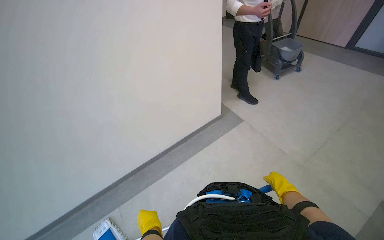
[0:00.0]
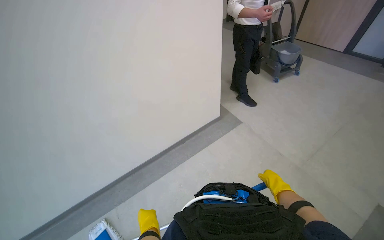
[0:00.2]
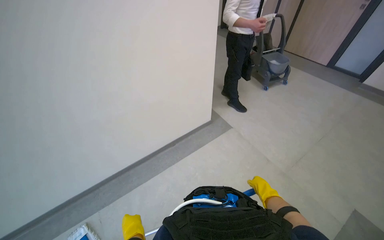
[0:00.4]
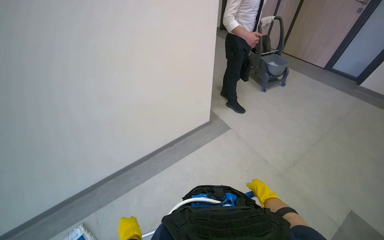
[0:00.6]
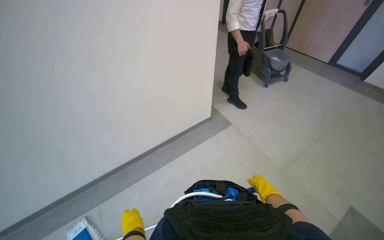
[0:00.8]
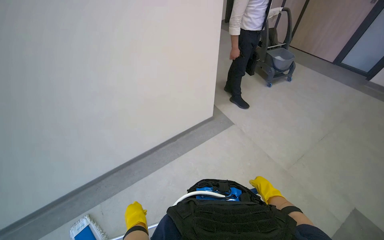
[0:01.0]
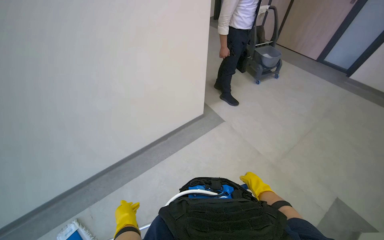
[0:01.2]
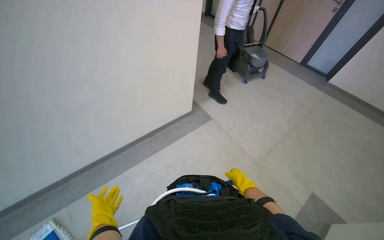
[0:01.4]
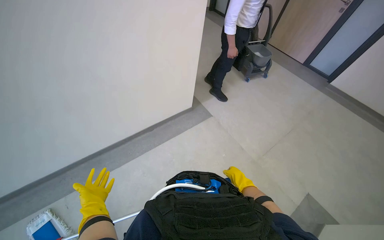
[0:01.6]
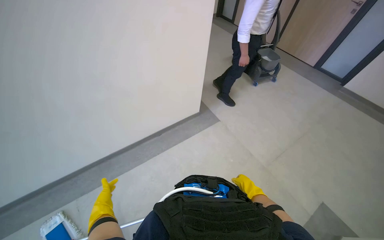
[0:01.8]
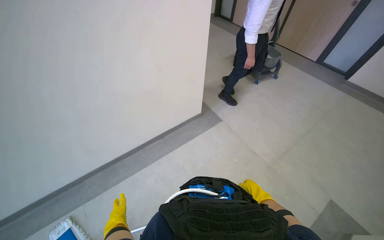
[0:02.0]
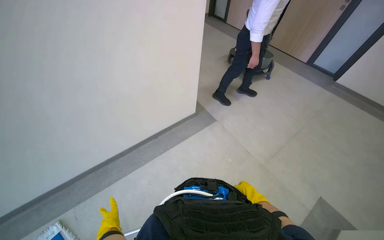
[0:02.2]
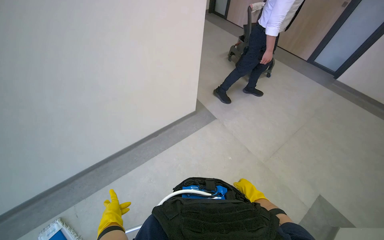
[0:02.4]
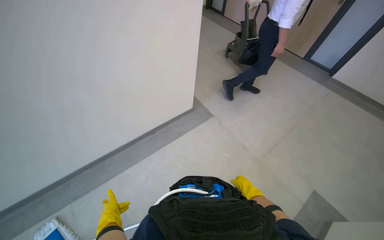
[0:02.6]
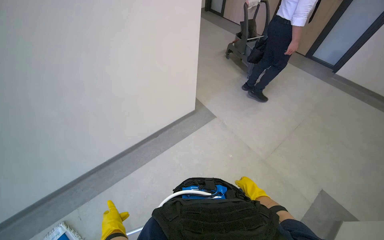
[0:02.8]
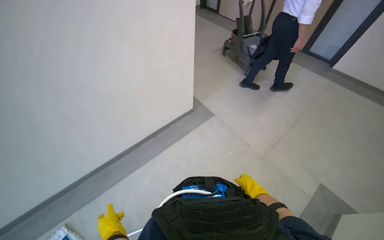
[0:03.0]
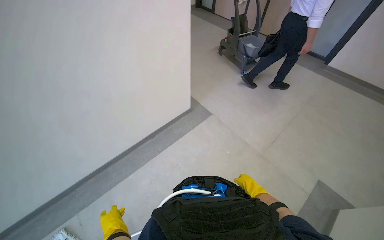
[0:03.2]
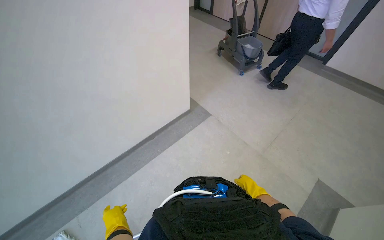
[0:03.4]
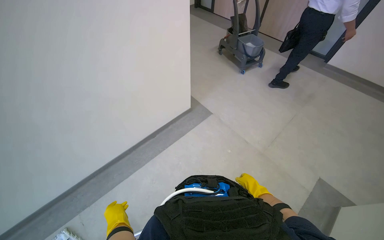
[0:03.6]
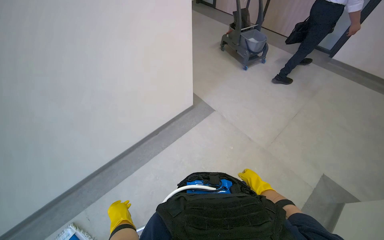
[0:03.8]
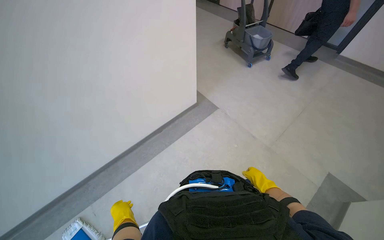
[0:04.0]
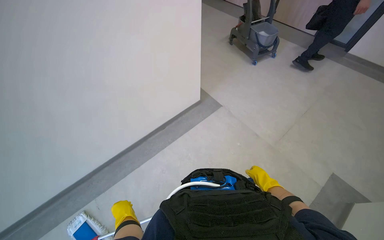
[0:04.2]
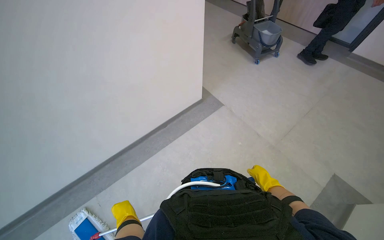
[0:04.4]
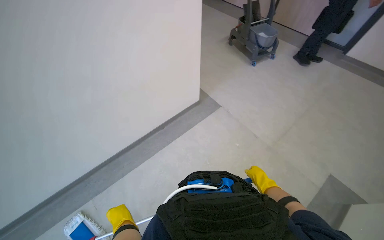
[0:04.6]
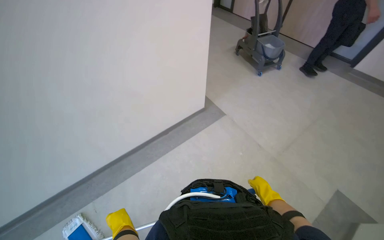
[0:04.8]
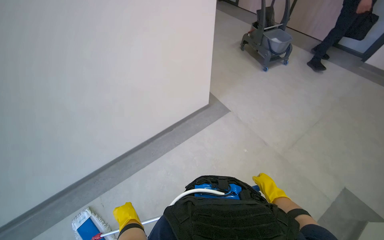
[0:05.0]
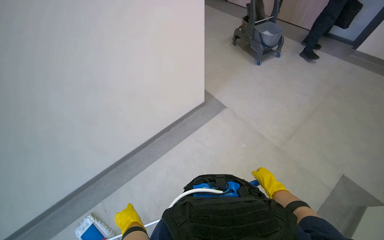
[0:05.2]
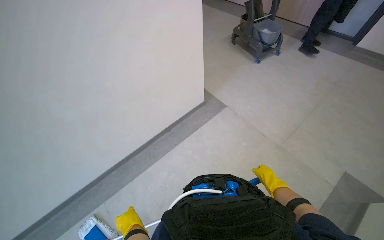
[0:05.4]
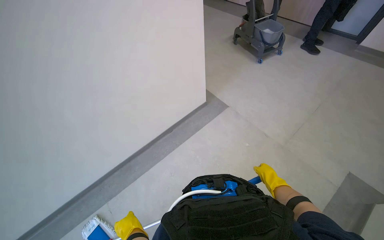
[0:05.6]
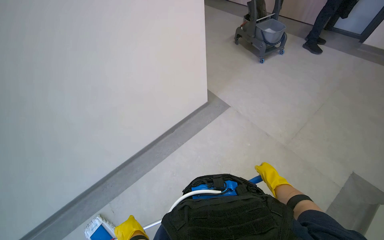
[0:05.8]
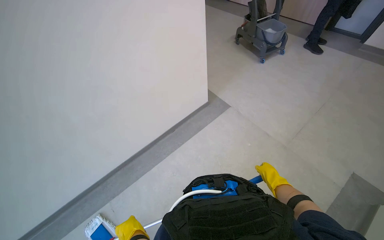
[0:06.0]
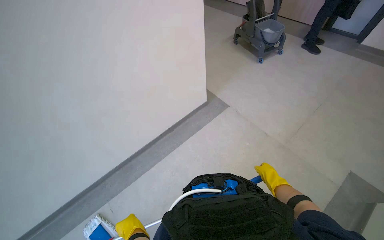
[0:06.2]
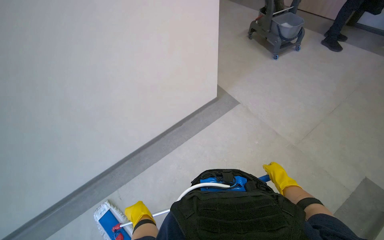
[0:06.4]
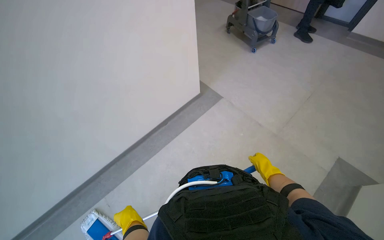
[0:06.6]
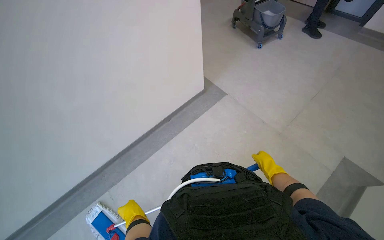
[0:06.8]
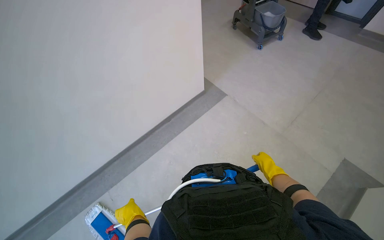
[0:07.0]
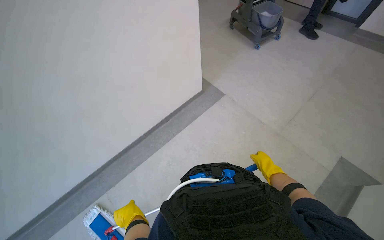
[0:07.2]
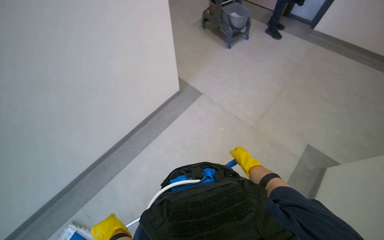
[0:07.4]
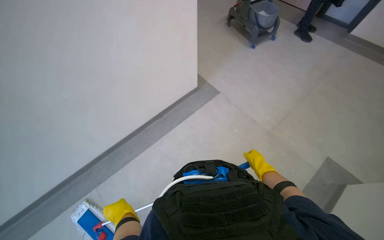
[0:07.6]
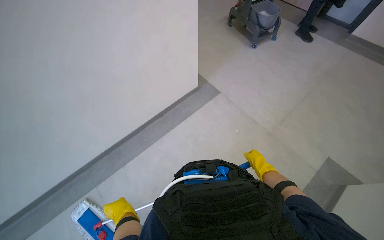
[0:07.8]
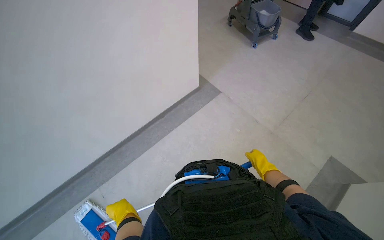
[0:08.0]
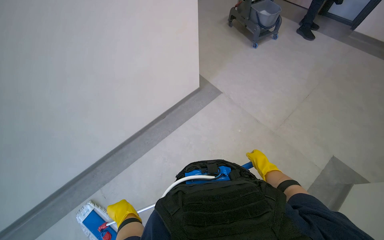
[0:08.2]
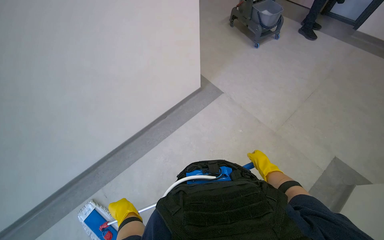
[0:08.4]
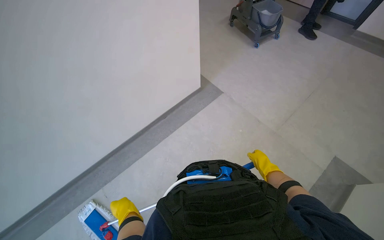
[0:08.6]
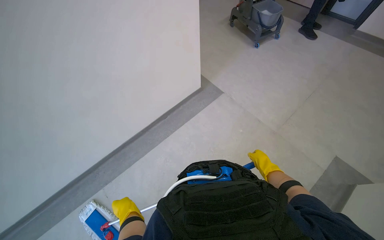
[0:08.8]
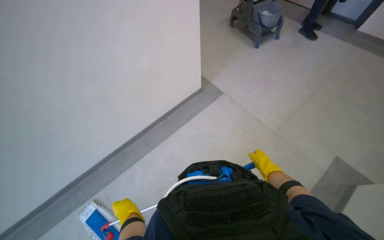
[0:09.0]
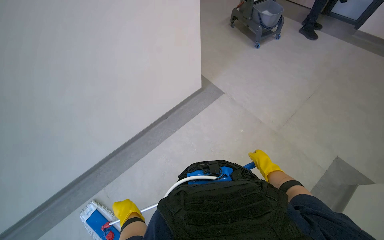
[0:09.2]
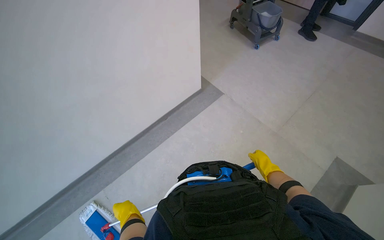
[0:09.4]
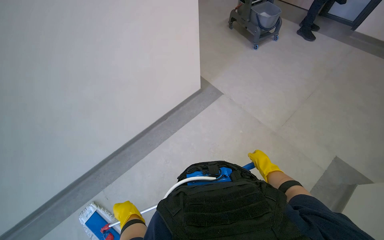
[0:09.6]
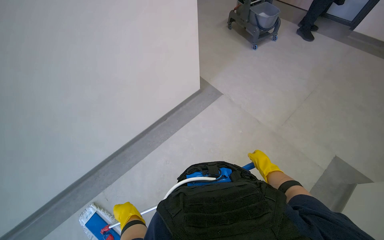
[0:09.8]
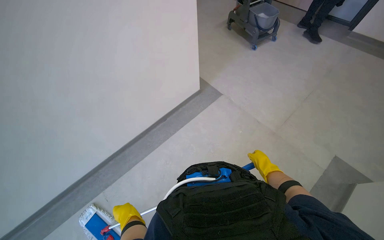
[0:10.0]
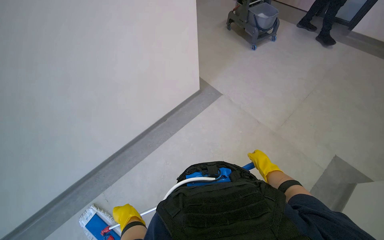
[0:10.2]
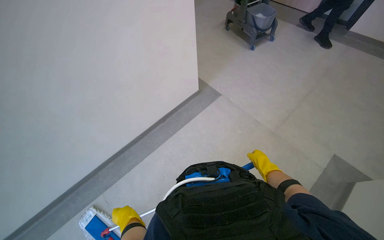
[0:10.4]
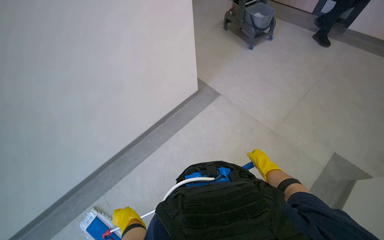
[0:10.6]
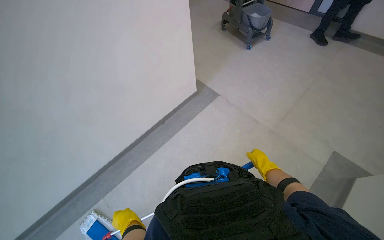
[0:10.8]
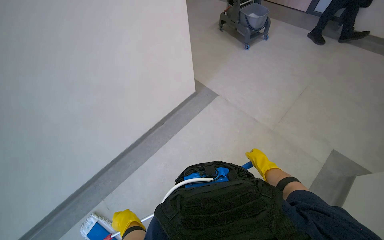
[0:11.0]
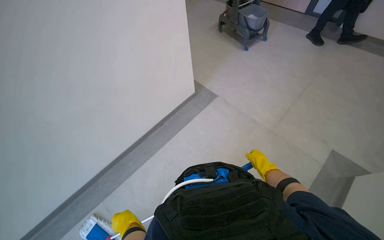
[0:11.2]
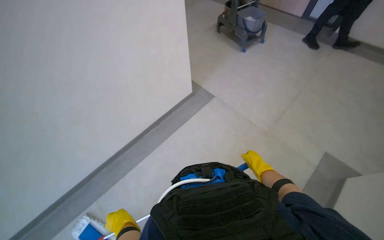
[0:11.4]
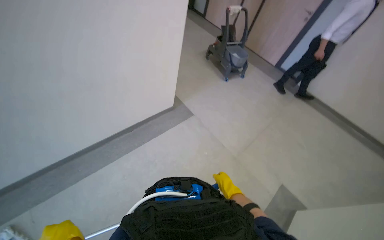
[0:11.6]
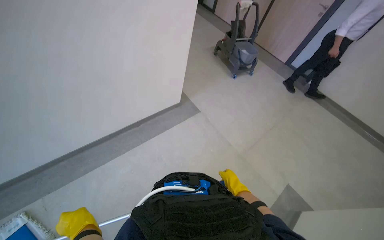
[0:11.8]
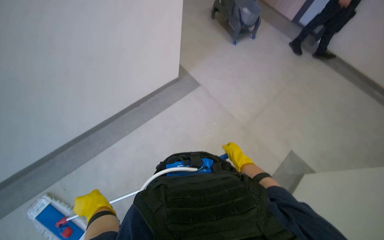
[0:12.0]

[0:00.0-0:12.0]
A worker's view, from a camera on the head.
Job: mopping floor.
The whole recording: Mopping hallway floor. The worker mops the hallway floor with a long-handled mop.
0:07.6 to 0:10.4: The hands stay close to where they were, moving slightly.

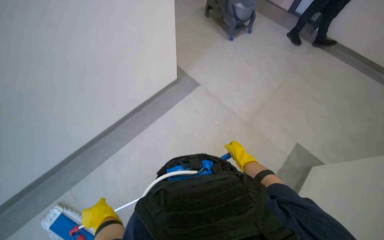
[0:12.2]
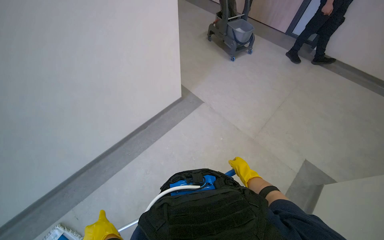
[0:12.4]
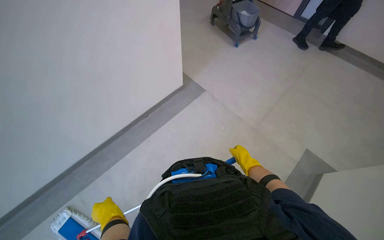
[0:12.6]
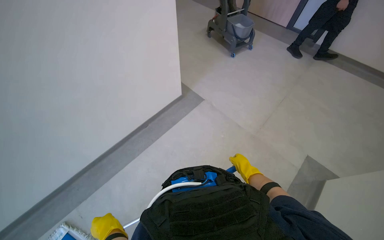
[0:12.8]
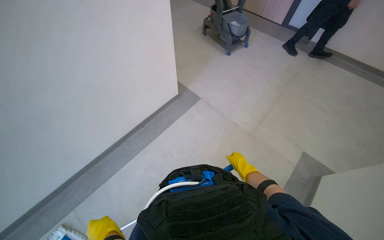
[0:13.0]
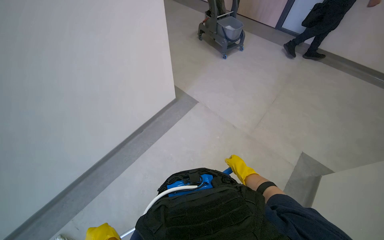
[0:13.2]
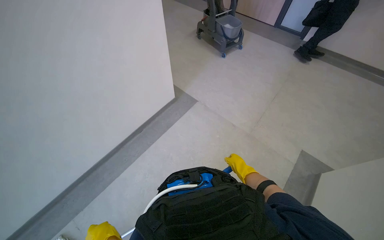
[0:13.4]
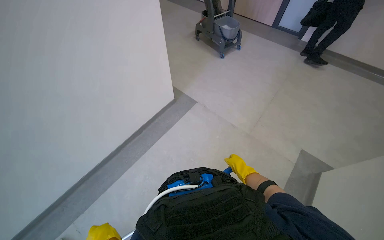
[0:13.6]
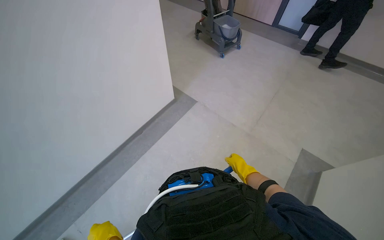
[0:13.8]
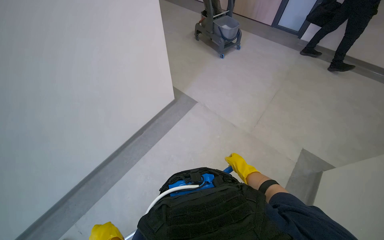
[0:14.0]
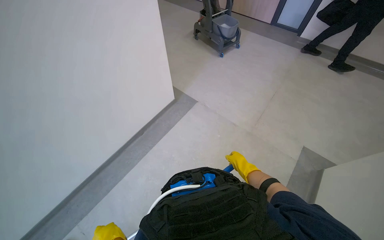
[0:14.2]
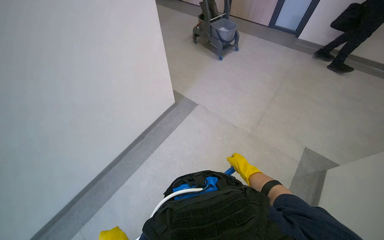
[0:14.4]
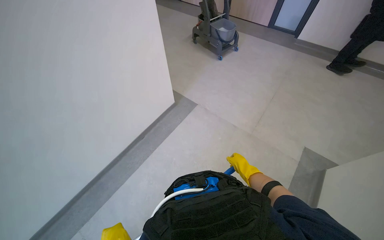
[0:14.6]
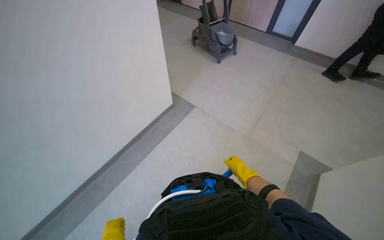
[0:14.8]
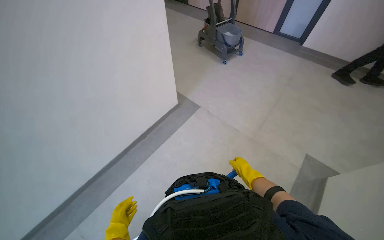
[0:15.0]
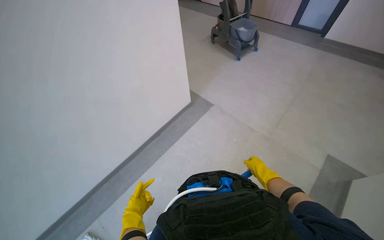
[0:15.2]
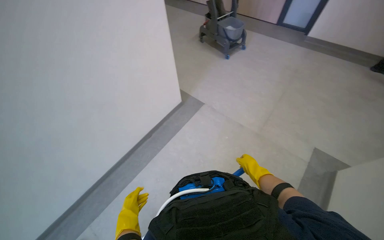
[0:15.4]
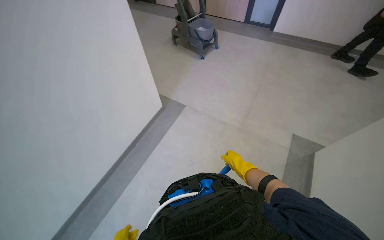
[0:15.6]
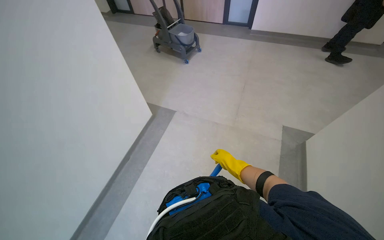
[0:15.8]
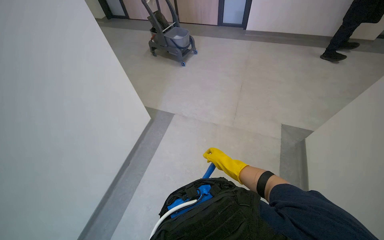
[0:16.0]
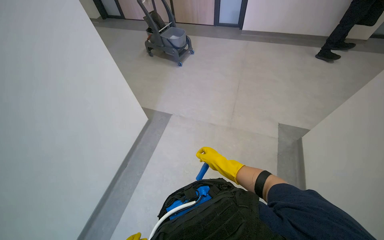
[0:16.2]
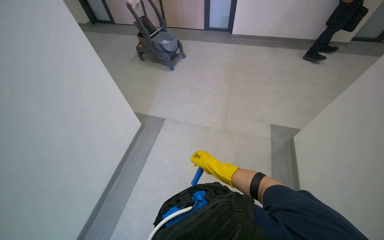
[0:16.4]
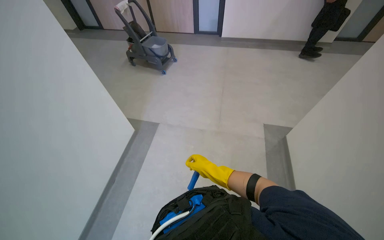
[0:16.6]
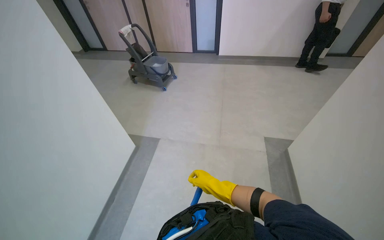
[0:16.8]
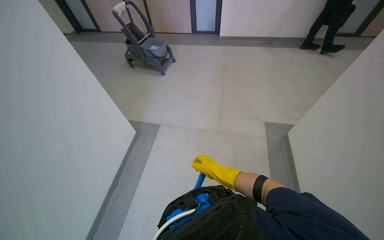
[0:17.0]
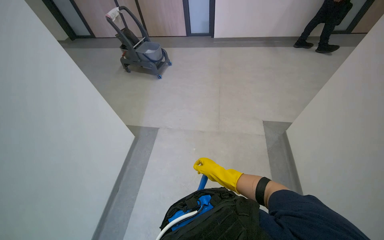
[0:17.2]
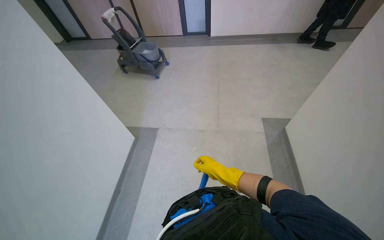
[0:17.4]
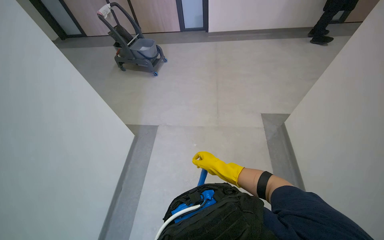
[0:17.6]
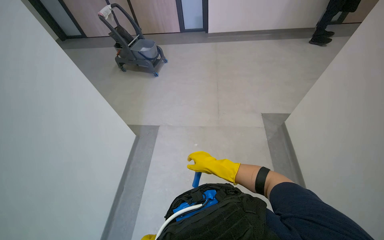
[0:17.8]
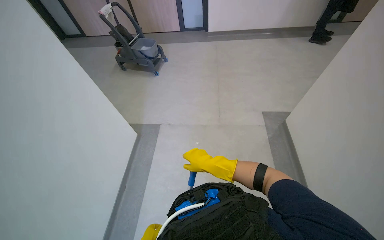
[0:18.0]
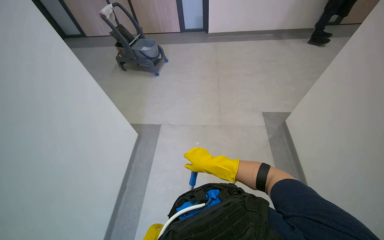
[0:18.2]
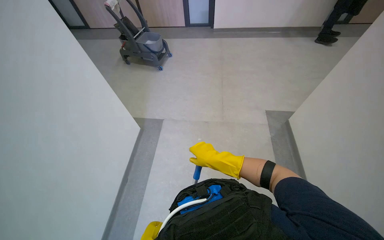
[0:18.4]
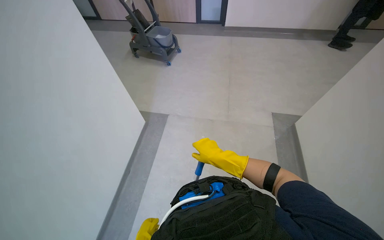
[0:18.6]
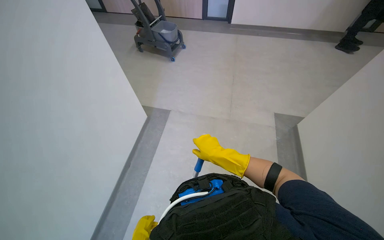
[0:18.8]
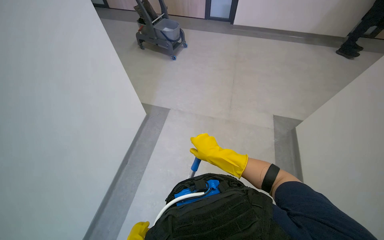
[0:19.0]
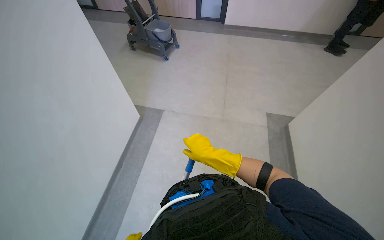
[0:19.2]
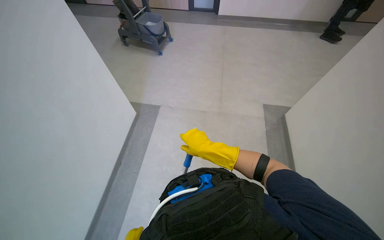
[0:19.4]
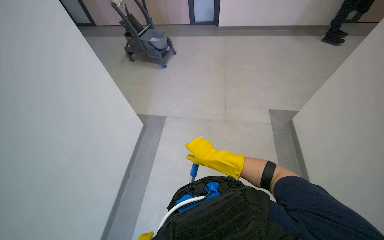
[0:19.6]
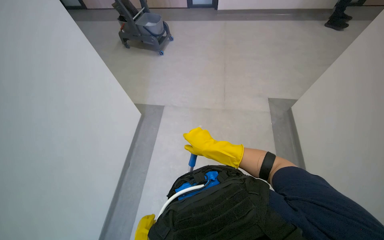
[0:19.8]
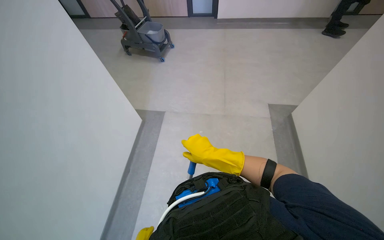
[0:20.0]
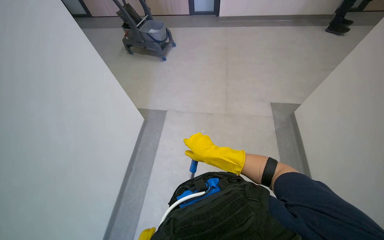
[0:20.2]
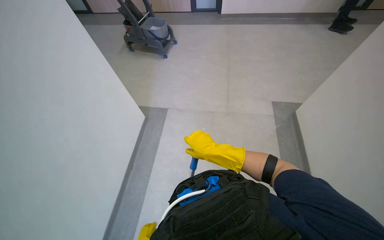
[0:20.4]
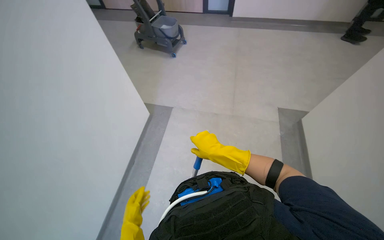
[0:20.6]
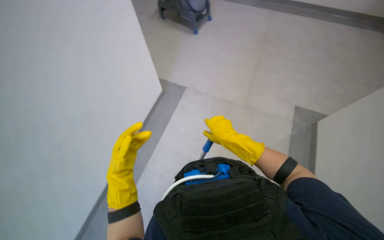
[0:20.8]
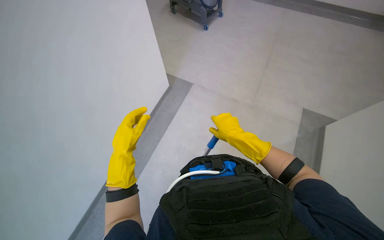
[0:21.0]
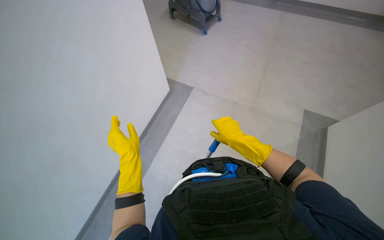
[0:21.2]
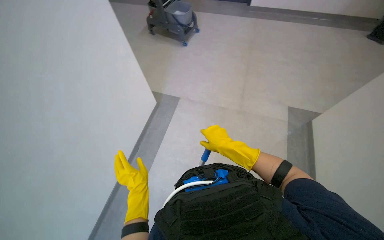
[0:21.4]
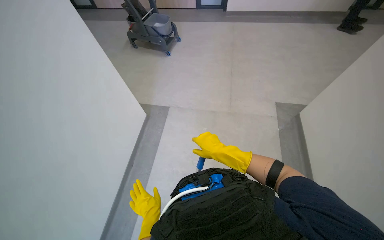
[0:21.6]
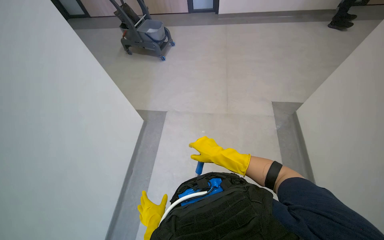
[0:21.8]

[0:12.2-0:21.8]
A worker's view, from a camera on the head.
Job: mopping floor.
The whole recording: Mopping hallway floor. The worker mops the hallway floor with a long-handled mop.
0:15.4 to 0:17.0: The wearer looks approximately 30 degrees further to the right.
0:17.0 to 0:18.6: The right hand shifts roughly 10 cm nearer to the camera.
